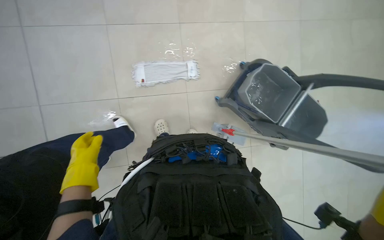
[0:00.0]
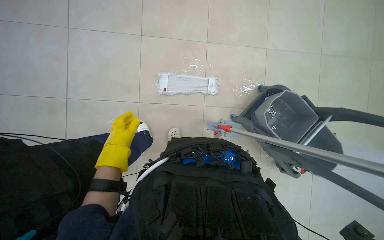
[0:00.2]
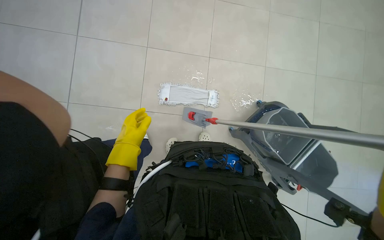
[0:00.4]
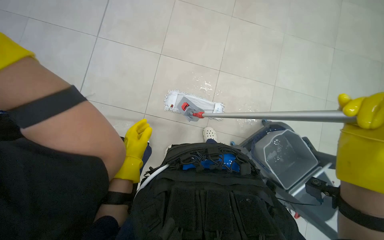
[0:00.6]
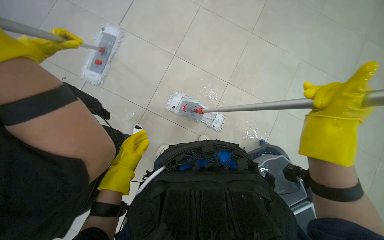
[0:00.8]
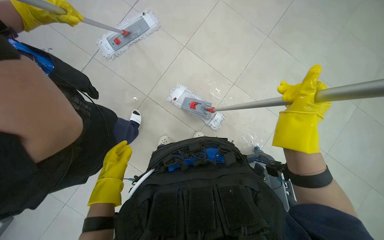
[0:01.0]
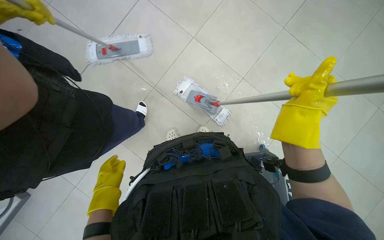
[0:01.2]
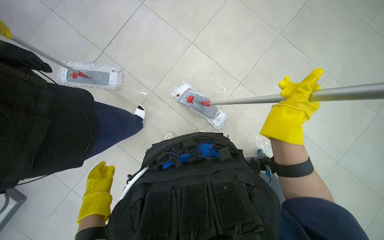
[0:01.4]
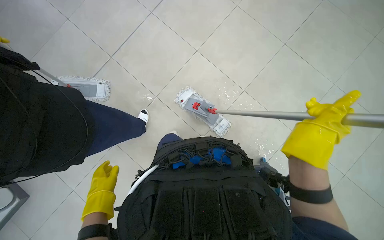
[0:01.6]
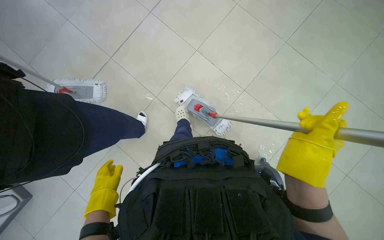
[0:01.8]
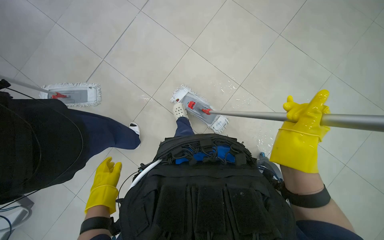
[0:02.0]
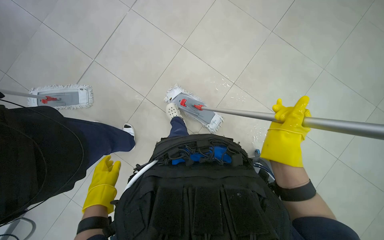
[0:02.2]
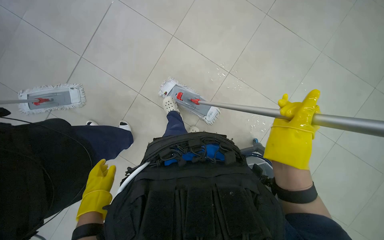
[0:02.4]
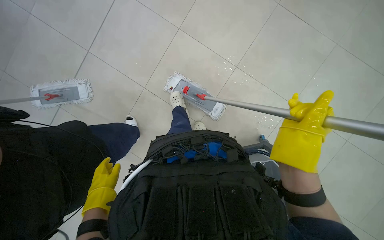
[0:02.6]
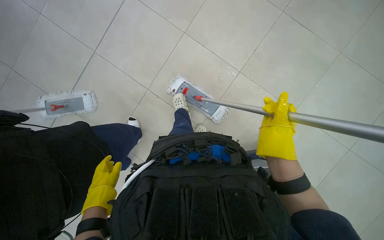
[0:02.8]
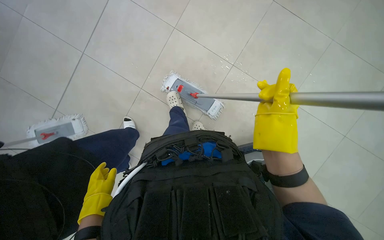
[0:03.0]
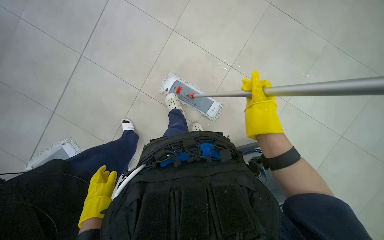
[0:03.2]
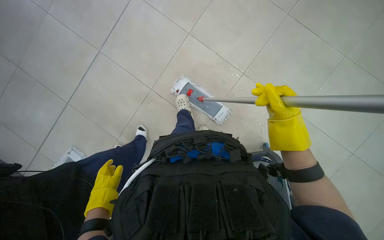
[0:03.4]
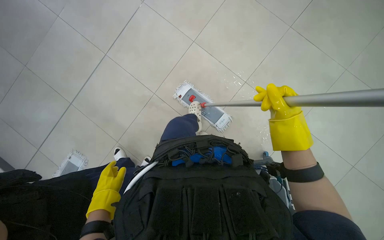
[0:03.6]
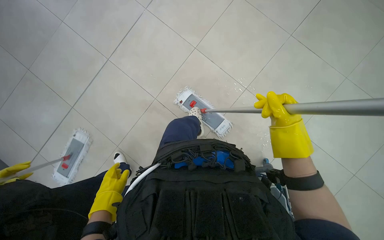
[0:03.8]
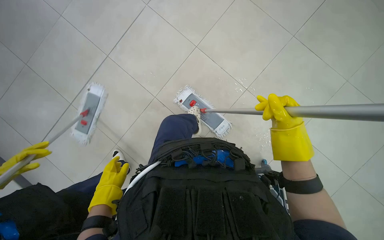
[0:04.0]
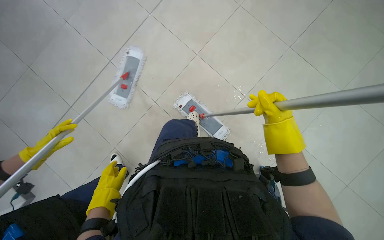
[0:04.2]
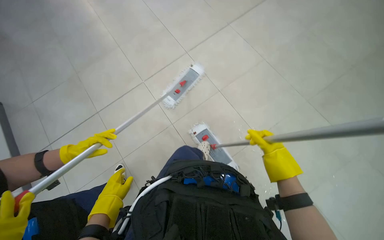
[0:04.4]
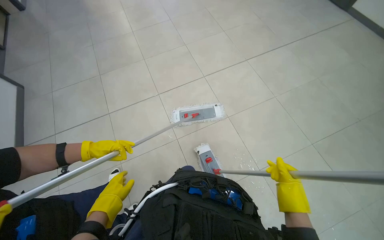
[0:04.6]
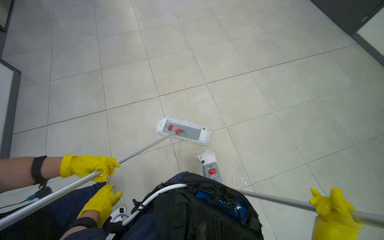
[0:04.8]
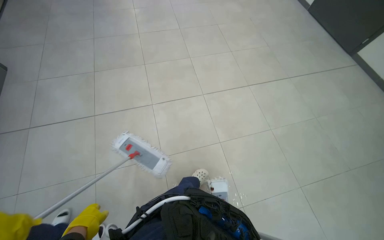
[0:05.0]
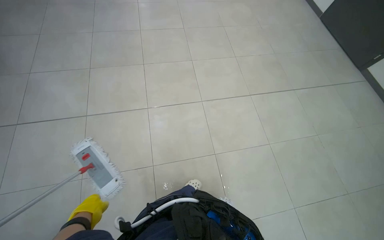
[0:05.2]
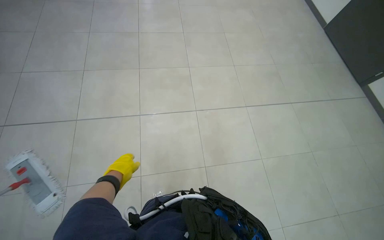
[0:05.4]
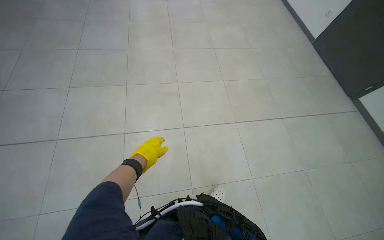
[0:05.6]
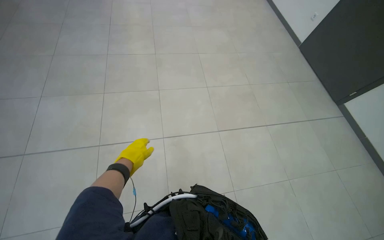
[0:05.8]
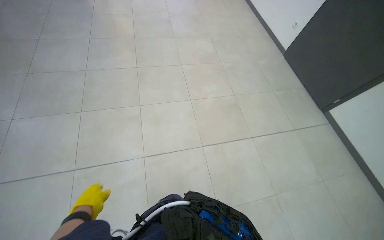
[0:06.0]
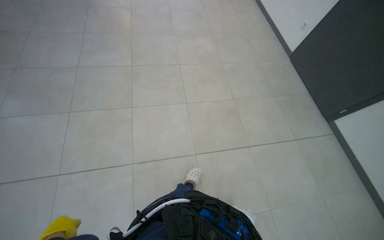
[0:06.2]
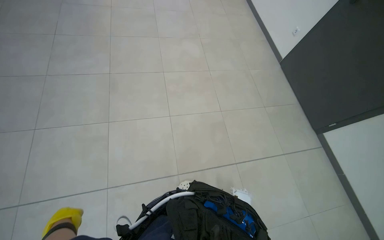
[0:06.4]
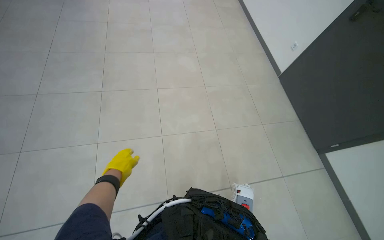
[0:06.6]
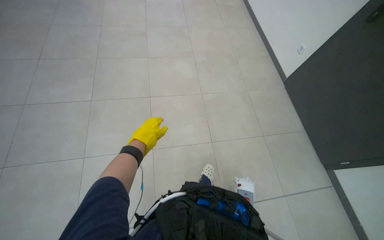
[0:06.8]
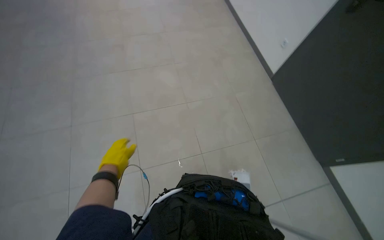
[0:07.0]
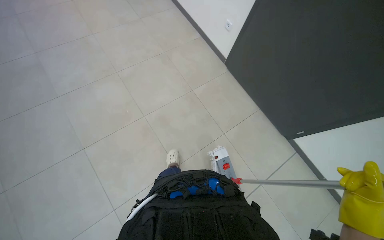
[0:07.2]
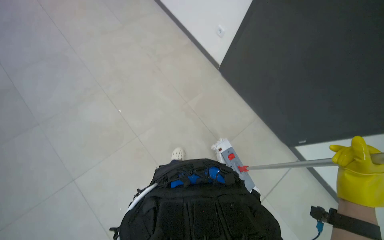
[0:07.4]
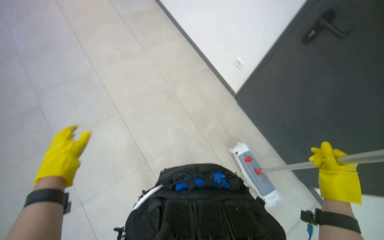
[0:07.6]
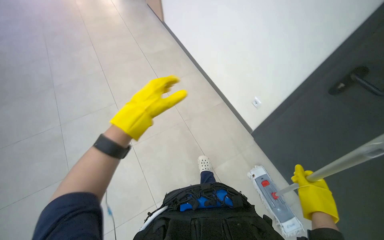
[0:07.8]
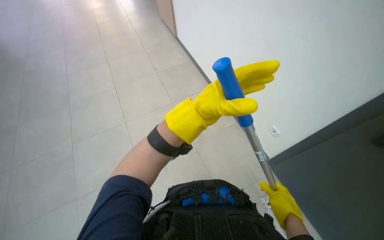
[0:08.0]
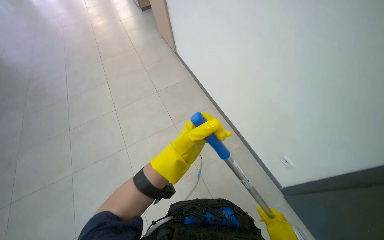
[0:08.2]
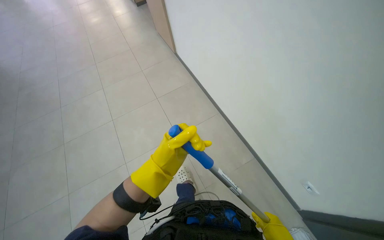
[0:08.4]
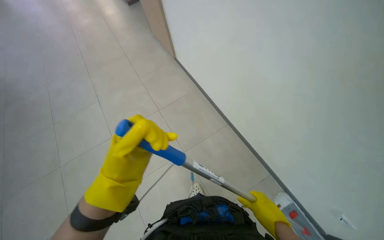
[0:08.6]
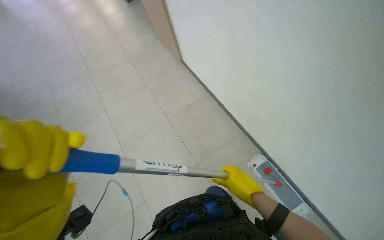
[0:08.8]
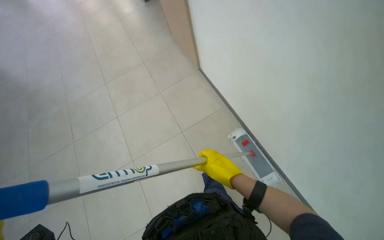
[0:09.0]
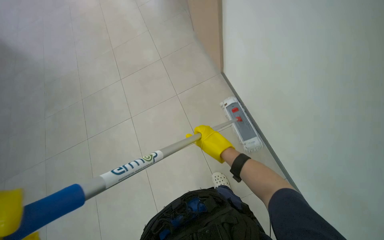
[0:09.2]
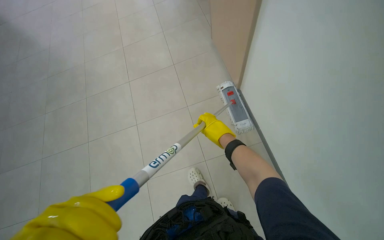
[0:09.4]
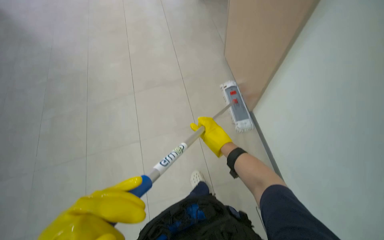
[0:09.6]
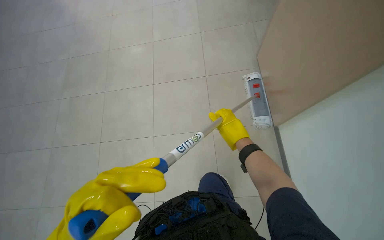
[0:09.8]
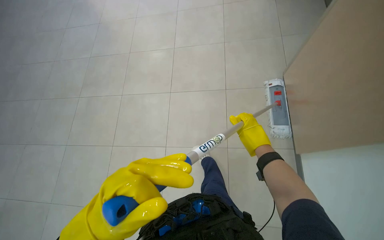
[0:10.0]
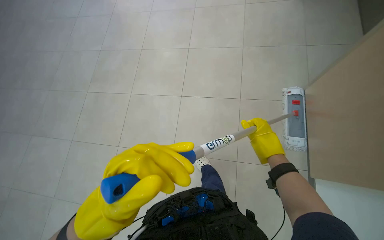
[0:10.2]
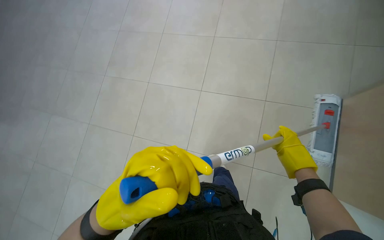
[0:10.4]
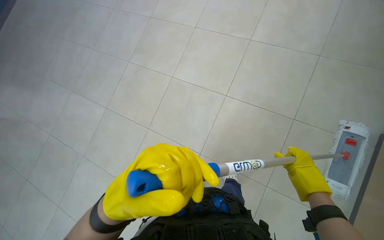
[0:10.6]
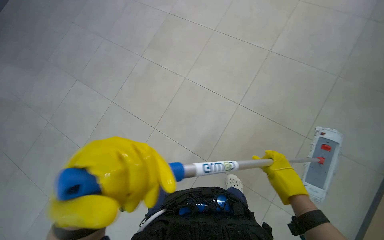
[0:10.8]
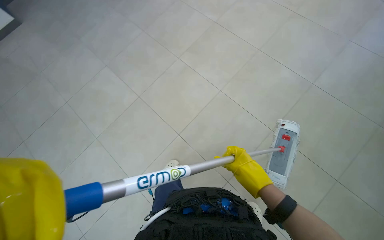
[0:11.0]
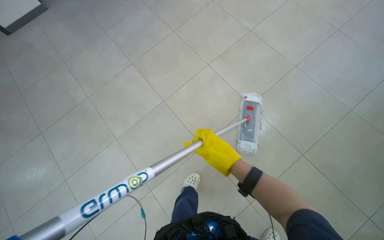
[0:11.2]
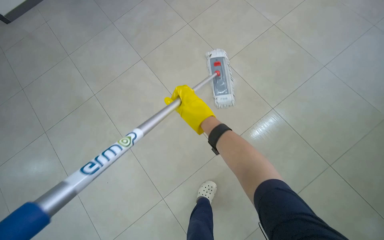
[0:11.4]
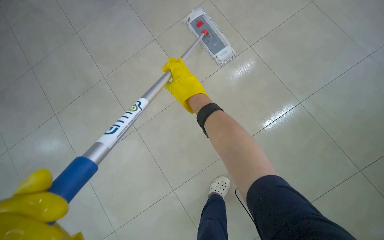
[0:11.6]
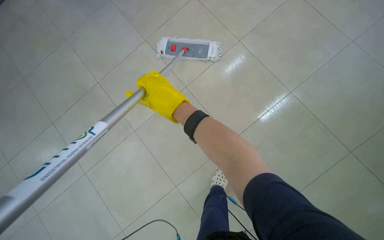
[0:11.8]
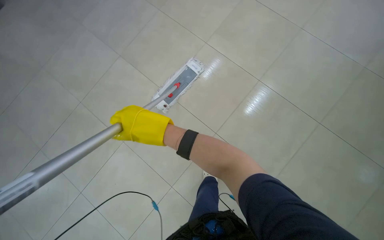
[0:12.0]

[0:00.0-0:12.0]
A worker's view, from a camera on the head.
Job: mopping floor.
The whole recording: Mopping floor. The worker mops the floor, including inside the elevator, and rinses the mop head in the bucket.
0:00.0 to 0:01.6: The wearer looks about 15 degrees further upward. Everything in view rotates about 45 degrees clockwise.
0:01.6 to 0:03.0: The hands stay close to where they were, moving slightly.
0:03.0 to 0:04.4: The view tilts some 20 degrees upward.
0:04.4 to 0:06.0: The view tilts about 20 degrees upward.
0:09.0 to 0:10.4: The head turns to the left by about 20 degrees. The wearer looks some 15 degrees further downward. The right hand travels up the picture by approximately 10 cm.

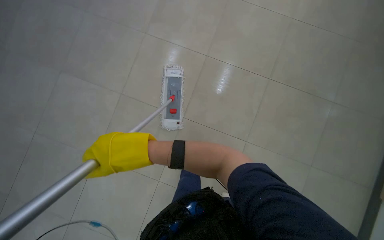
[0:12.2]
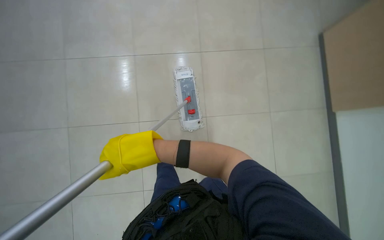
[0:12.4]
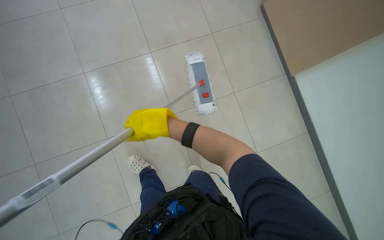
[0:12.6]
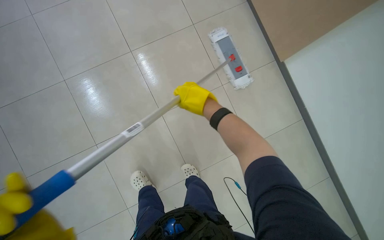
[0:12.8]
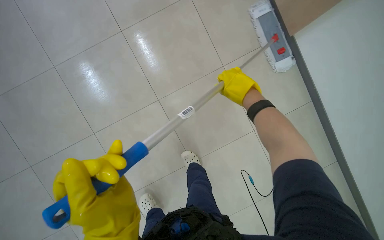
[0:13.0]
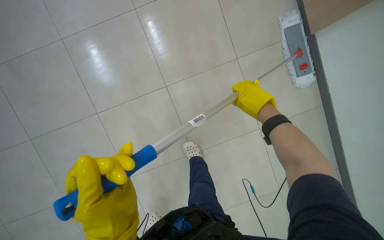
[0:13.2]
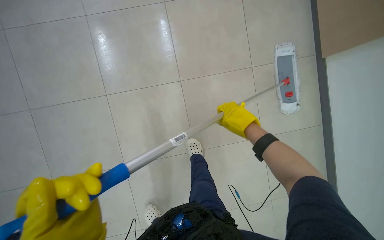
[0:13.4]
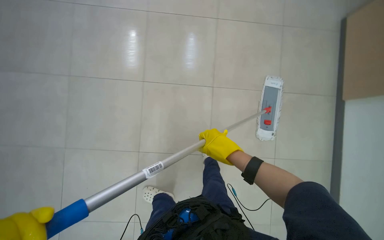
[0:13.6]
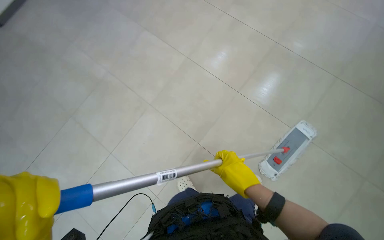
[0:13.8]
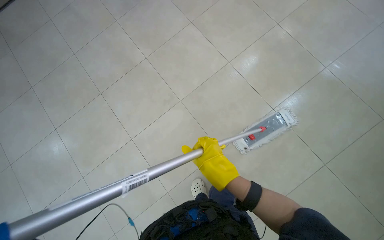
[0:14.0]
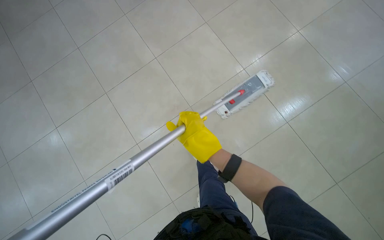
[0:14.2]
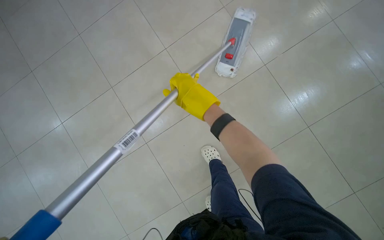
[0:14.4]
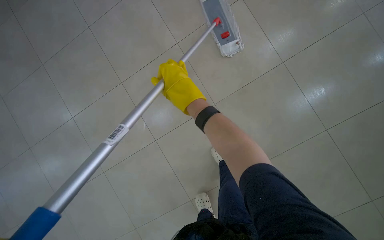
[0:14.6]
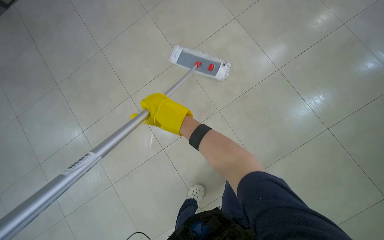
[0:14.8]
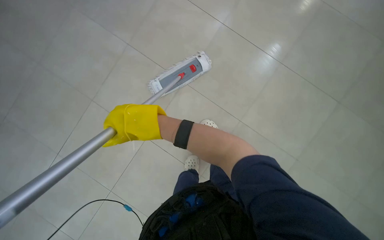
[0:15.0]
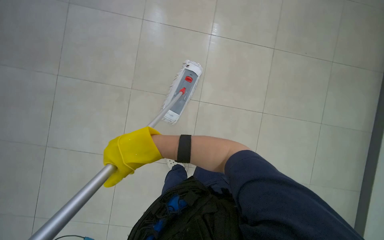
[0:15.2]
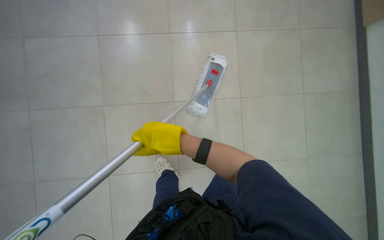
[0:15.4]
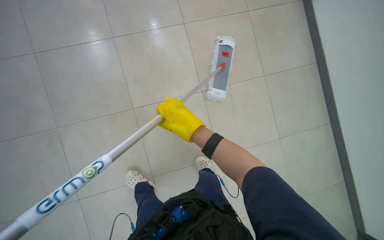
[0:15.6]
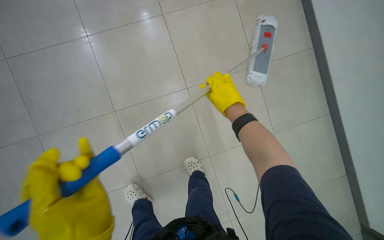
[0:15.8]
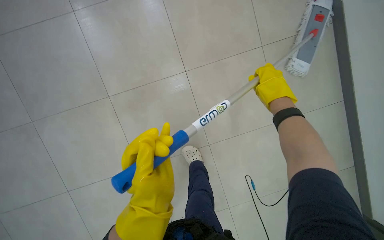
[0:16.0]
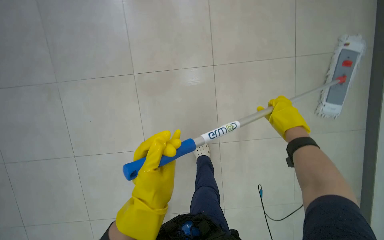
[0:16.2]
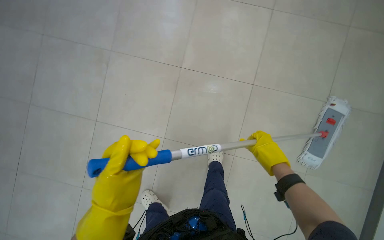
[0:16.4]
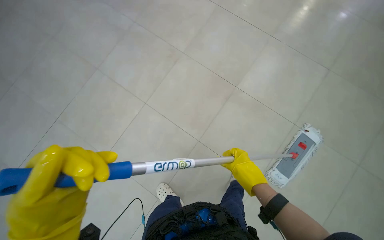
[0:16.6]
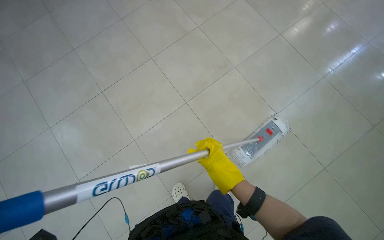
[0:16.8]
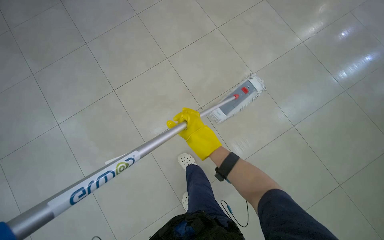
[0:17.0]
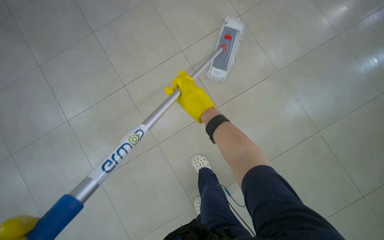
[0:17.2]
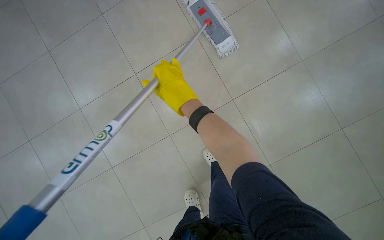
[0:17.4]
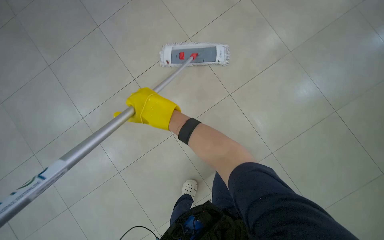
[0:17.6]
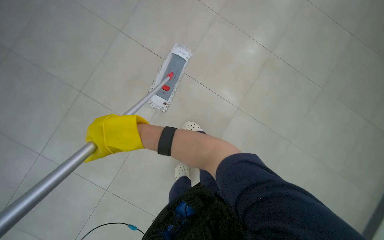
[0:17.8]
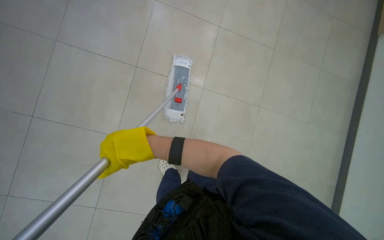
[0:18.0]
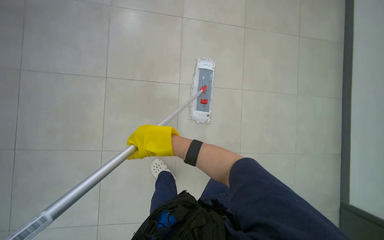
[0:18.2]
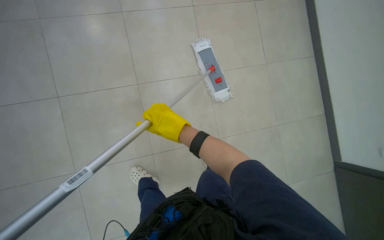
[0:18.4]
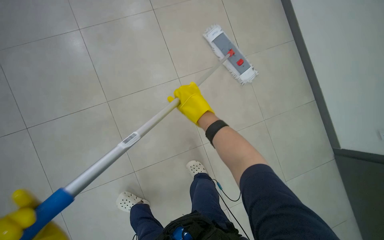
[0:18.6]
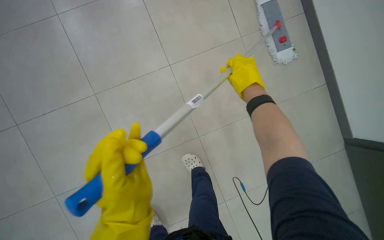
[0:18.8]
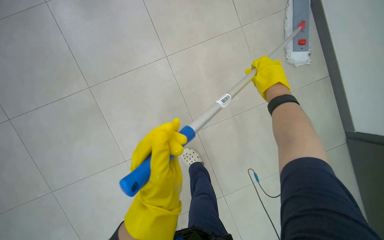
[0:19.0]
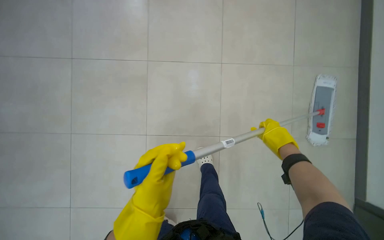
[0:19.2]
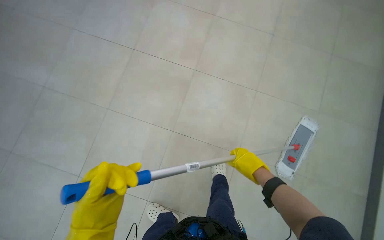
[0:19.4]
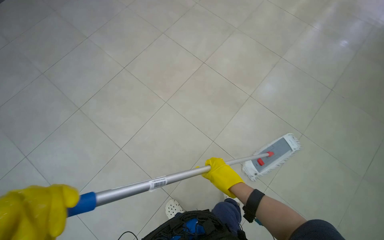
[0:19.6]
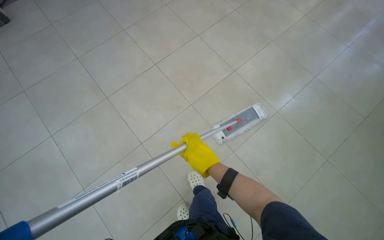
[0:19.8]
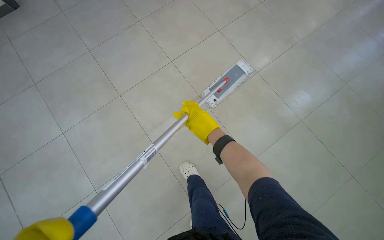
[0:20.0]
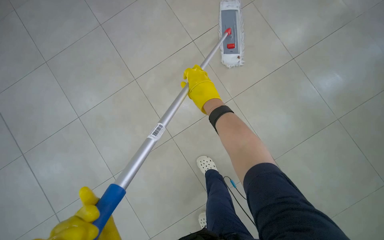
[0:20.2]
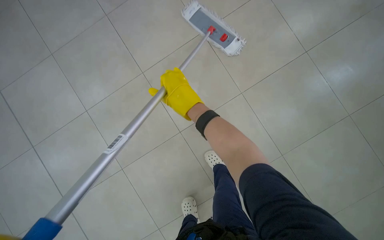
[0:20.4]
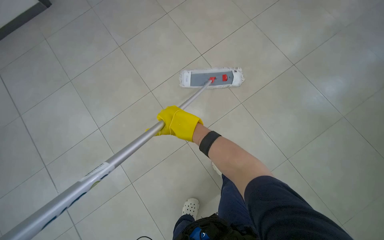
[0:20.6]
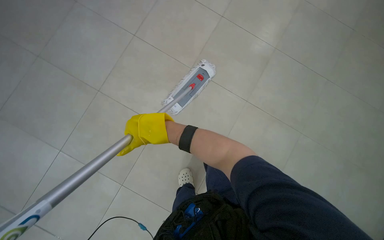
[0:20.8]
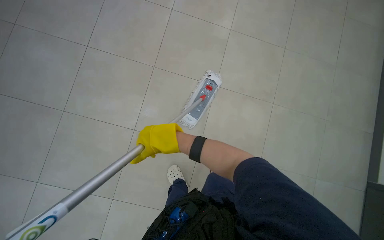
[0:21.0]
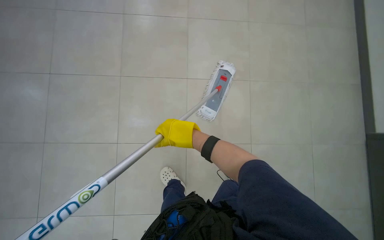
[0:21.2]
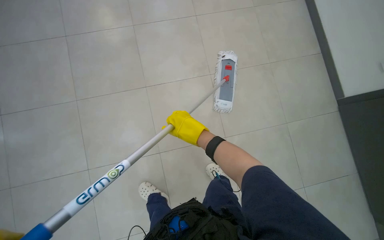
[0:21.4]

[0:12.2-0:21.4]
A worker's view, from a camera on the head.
Job: mopping floor.
The whole recording: Mopping floor. The worker mops the floor, including inside the elevator, and rinses the mop head in the bucket.
0:12.2 to 0:13.8: The camera is aimed approximately 25 degrees further to the left.
0:13.8 to 0:15.2: The scene rotates counterclockwise by approximately 30 degrees. The right hand shifts about 25 cm to the left and up the picture.
0:15.2 to 0:16.8: The wearer's head swings about 45 degrees to the left.
0:16.8 to 0:18.4: The right hand goes approximately 25 cm up the picture and to the left.
